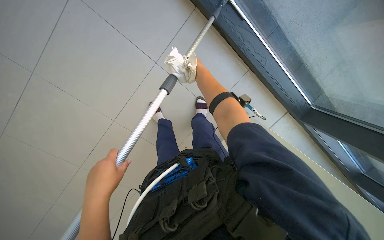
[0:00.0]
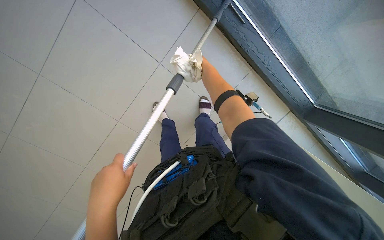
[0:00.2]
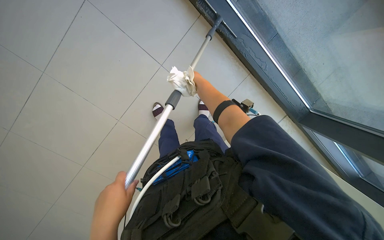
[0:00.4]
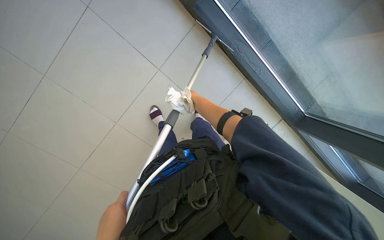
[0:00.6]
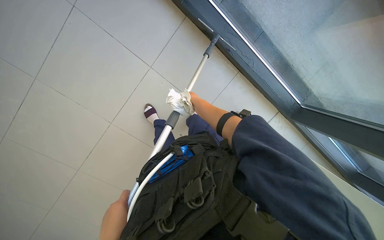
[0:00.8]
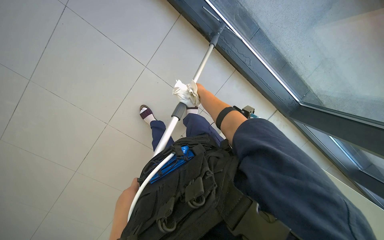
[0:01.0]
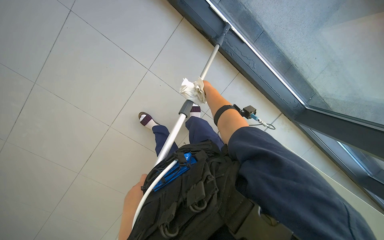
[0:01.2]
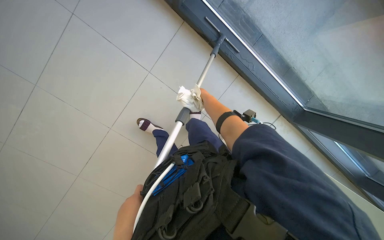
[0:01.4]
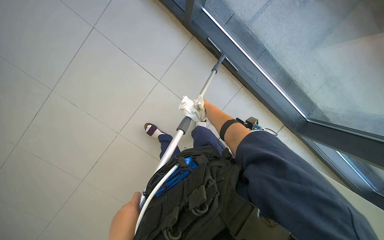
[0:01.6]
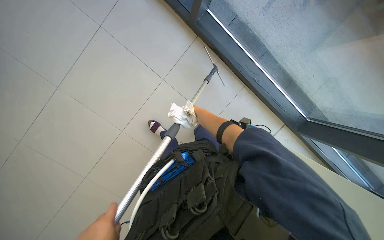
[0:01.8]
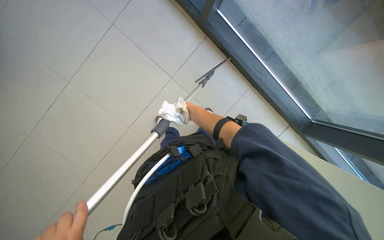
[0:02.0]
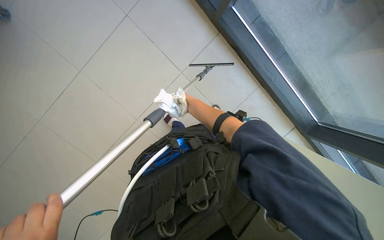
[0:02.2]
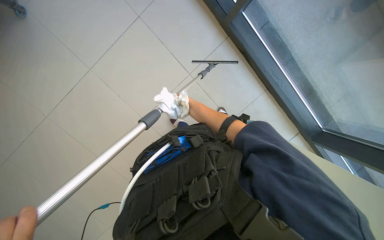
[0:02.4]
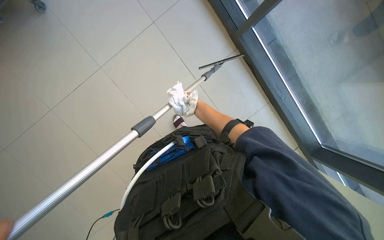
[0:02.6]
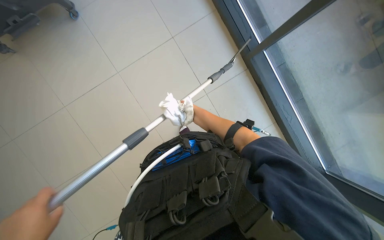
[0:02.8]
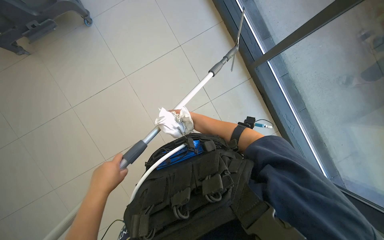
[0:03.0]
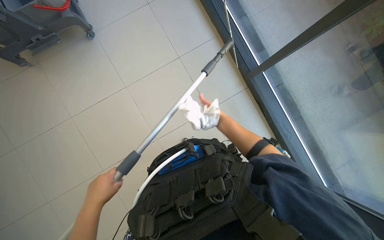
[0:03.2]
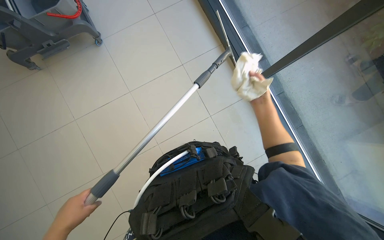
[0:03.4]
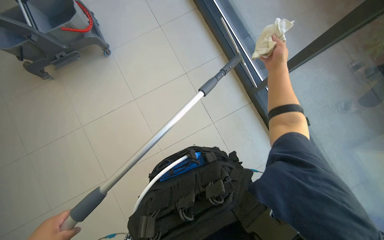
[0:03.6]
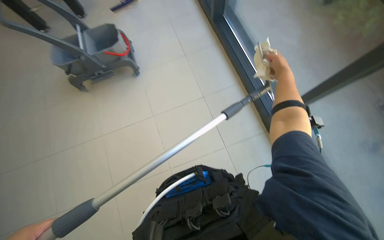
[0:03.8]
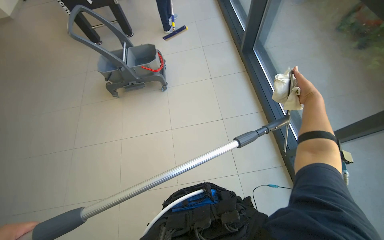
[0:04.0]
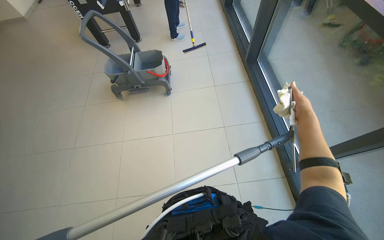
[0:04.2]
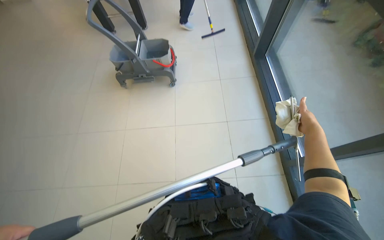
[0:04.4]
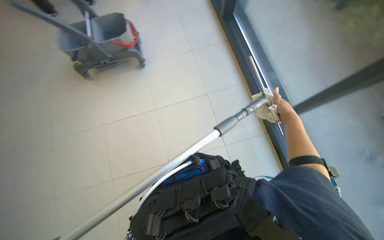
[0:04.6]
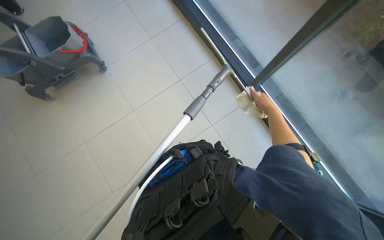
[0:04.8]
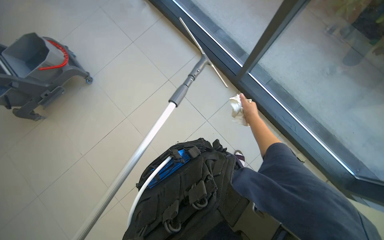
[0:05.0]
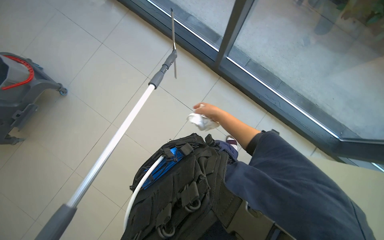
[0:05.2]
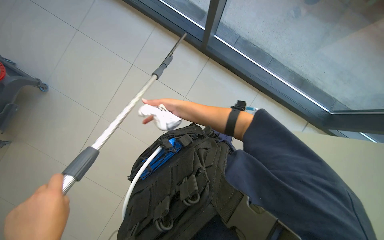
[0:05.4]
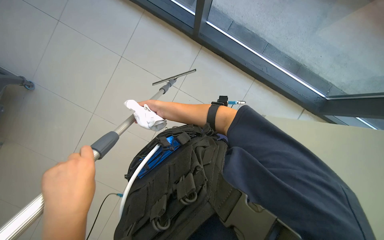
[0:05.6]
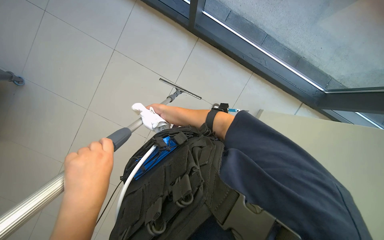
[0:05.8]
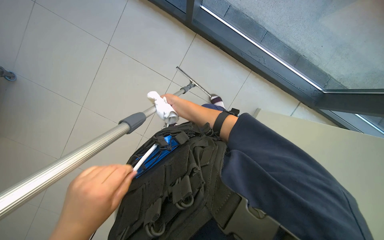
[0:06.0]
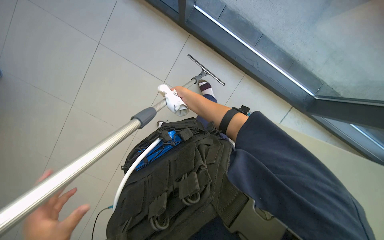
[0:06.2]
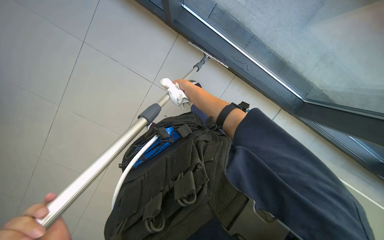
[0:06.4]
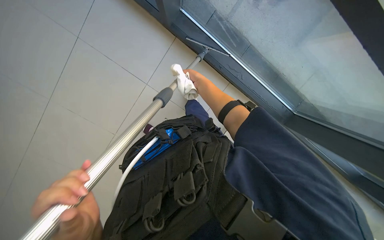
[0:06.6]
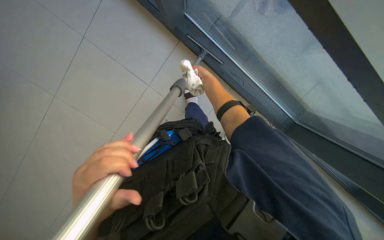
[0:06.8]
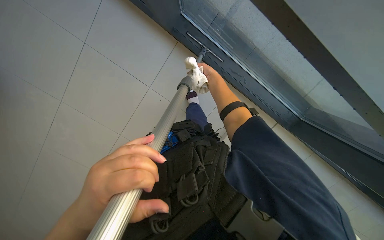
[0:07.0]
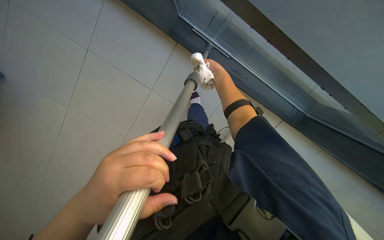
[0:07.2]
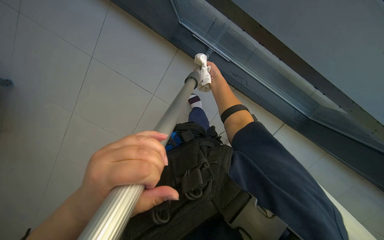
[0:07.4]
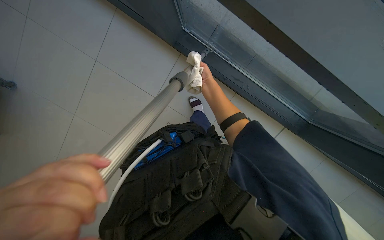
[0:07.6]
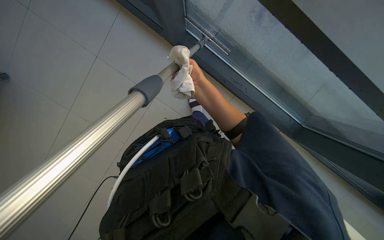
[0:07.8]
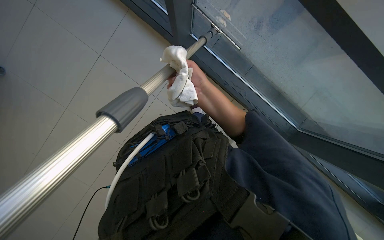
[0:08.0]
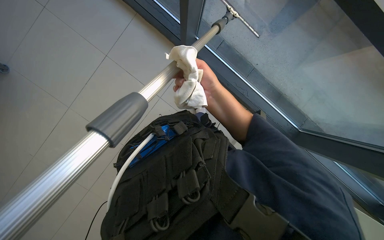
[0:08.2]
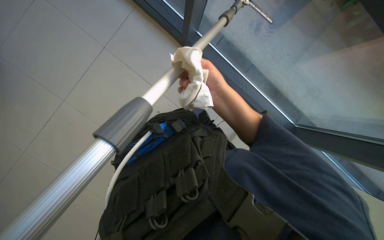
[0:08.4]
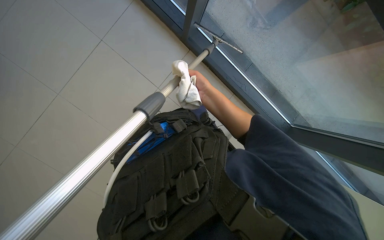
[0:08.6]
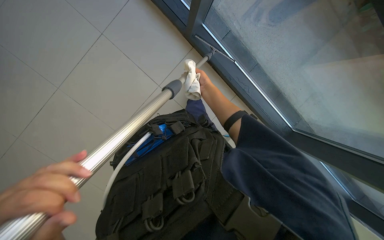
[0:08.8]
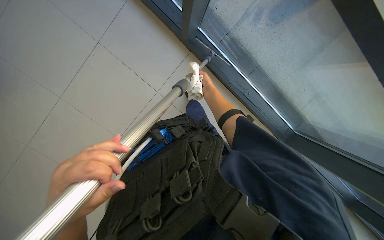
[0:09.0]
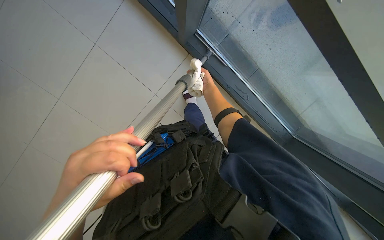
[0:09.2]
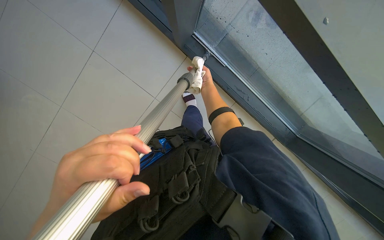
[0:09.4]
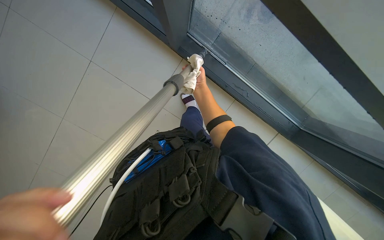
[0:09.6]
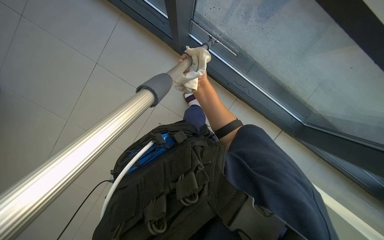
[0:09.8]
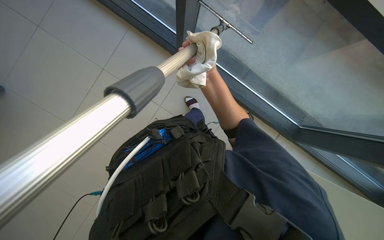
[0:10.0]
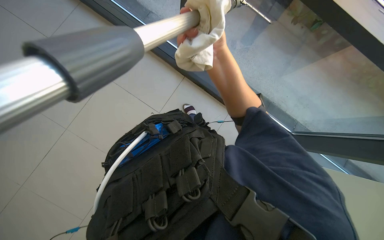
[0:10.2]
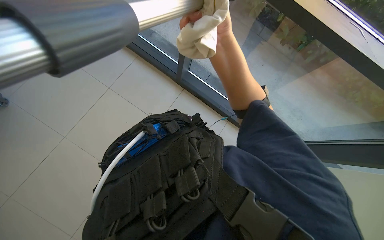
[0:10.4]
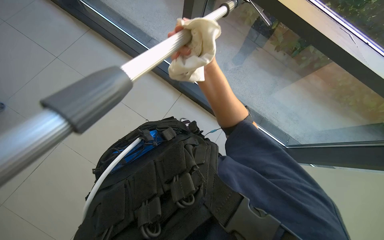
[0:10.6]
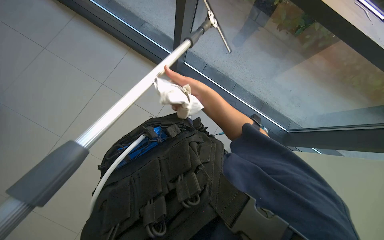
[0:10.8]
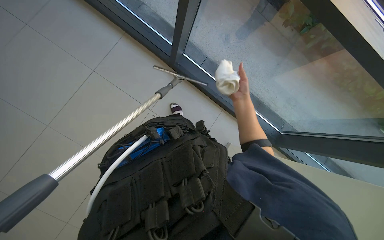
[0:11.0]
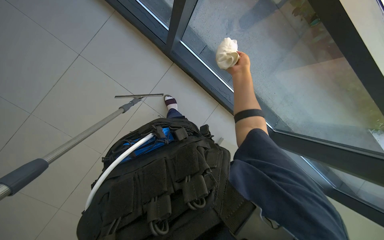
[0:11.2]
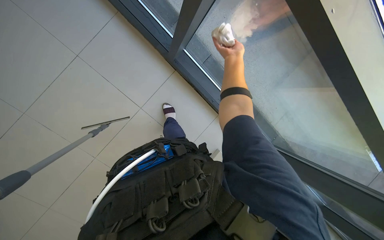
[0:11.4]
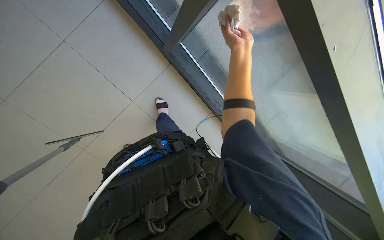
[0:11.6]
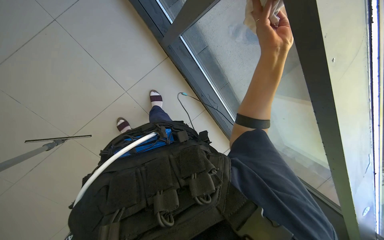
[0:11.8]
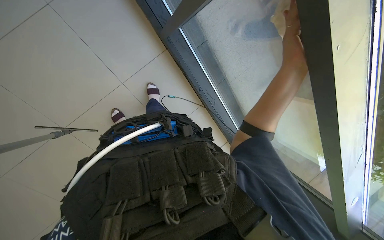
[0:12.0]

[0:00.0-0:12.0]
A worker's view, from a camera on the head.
Job: cleaning windows.
The whole recording: Cleaning glass panels and frames. The worker cleans the glass panels and their frames using a squeegee on a pole and a cloth.
1.6 to 3.0 s: The right hand goes roughly 40 cm to the left, and reaches some 5 cm farther from the camera, then returns.
3.0 to 4.4 s: The wearer looks roughly 30 degrees further to the left. The camera pitches upward, by about 25 degrees.
4.4 to 6.0 s: The wearer's head swings about 60 degrees to the right. The wearer looks approximately 30 degrees further downward.
7.6 to 9.0 s: The right hand shifts some 15 cm farther from the camera.
9.0 to 10.4 s: The right hand moves nearer to the camera, approximately 30 cm.

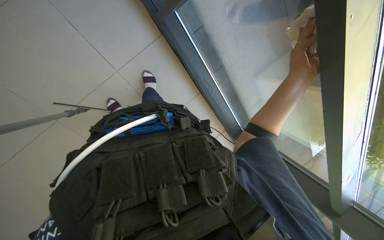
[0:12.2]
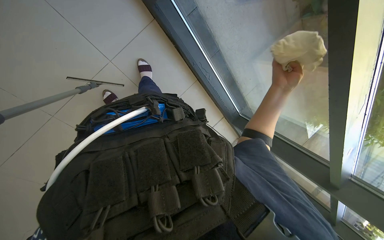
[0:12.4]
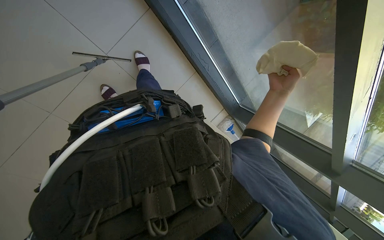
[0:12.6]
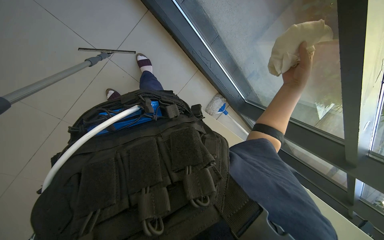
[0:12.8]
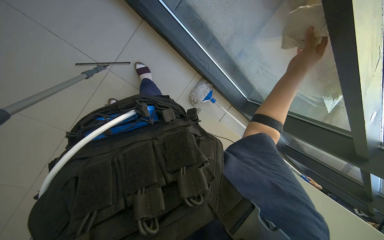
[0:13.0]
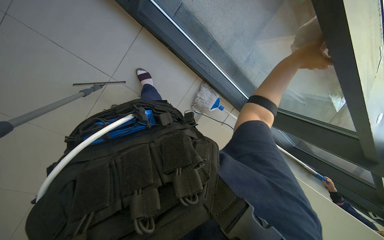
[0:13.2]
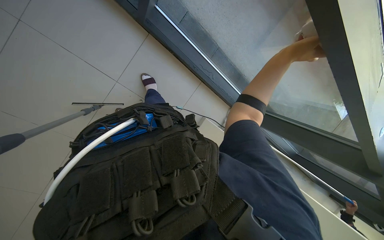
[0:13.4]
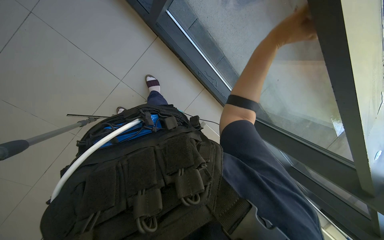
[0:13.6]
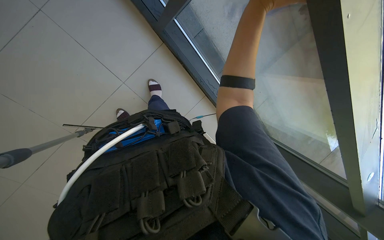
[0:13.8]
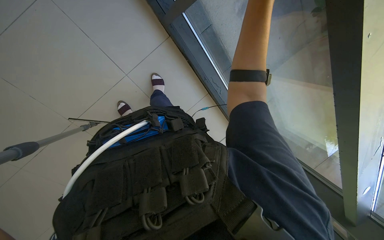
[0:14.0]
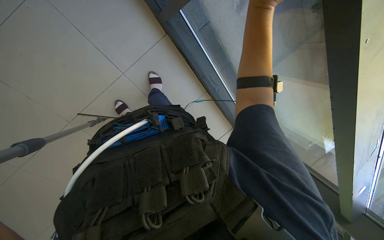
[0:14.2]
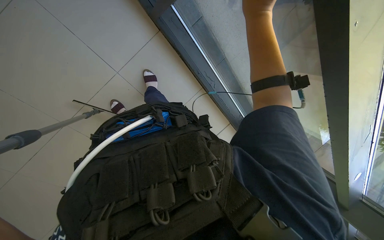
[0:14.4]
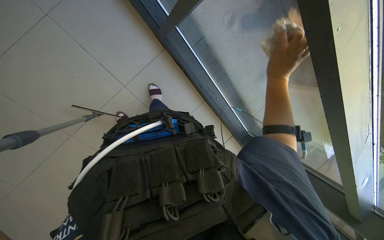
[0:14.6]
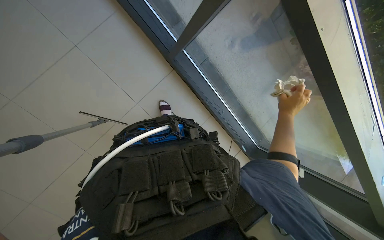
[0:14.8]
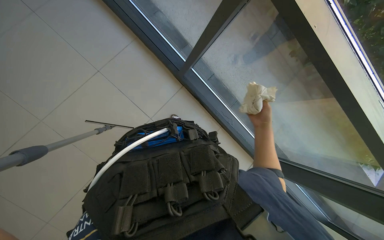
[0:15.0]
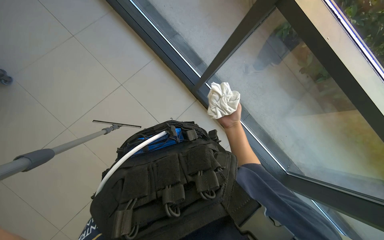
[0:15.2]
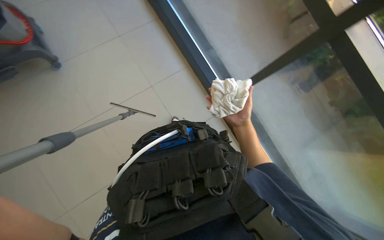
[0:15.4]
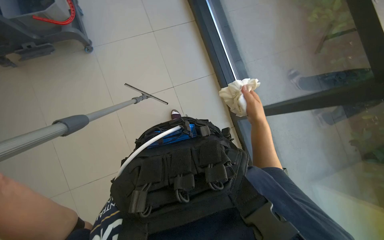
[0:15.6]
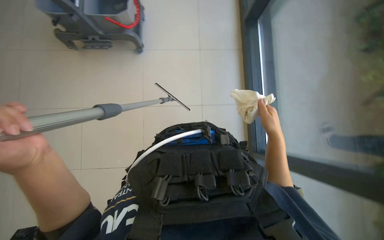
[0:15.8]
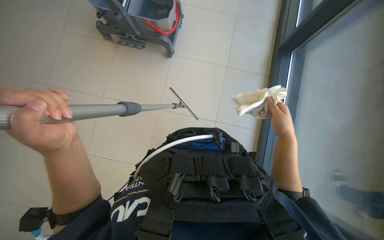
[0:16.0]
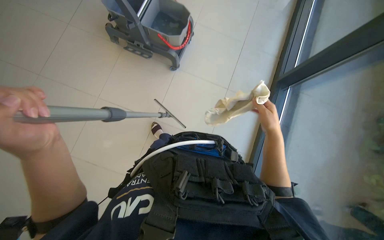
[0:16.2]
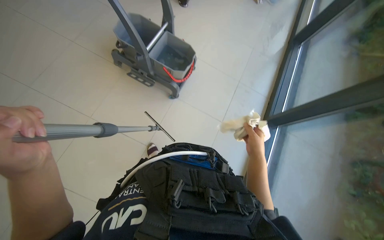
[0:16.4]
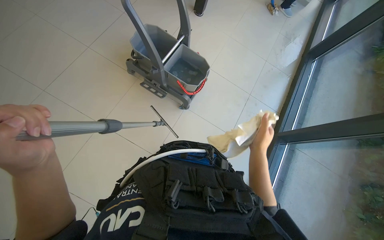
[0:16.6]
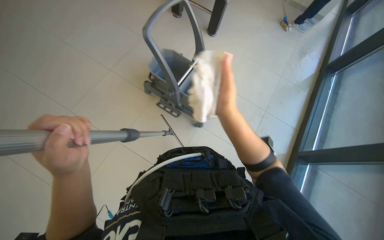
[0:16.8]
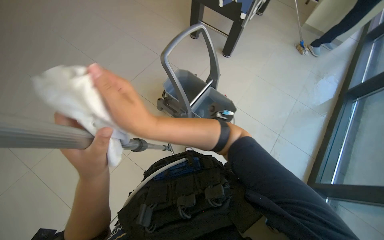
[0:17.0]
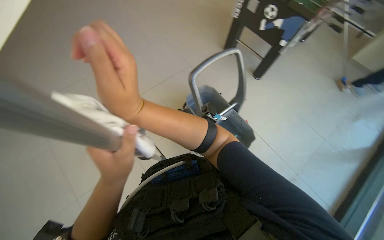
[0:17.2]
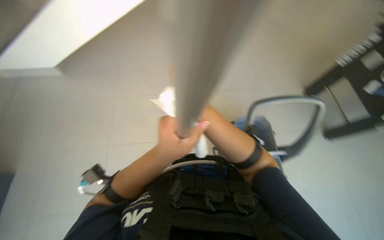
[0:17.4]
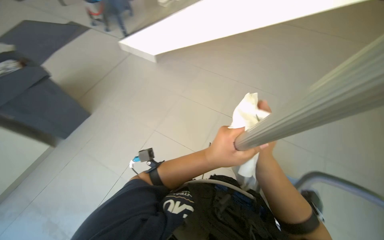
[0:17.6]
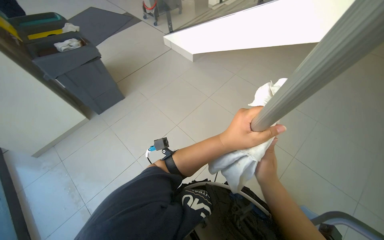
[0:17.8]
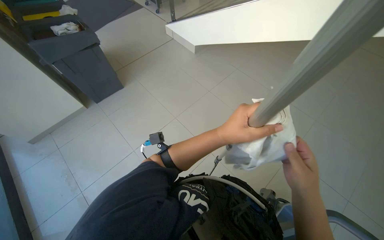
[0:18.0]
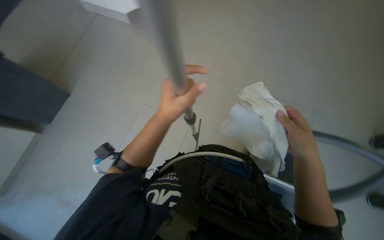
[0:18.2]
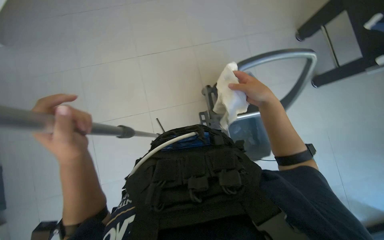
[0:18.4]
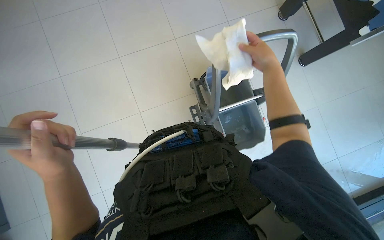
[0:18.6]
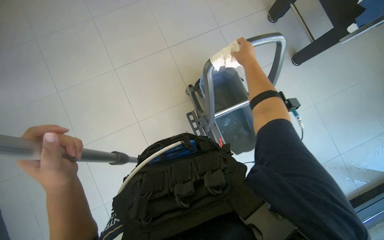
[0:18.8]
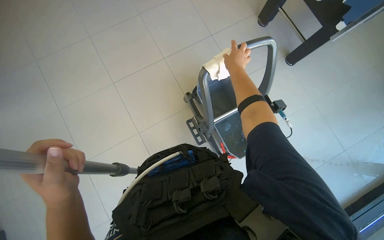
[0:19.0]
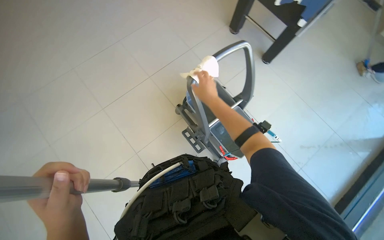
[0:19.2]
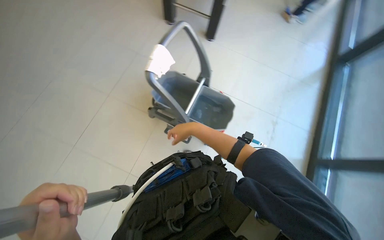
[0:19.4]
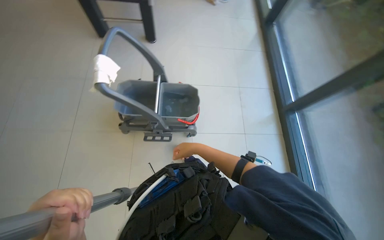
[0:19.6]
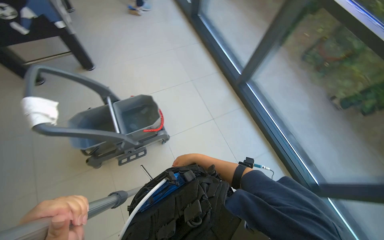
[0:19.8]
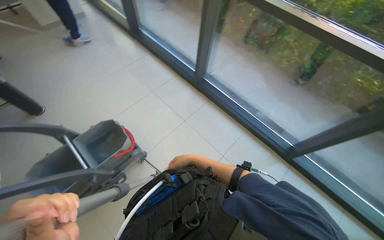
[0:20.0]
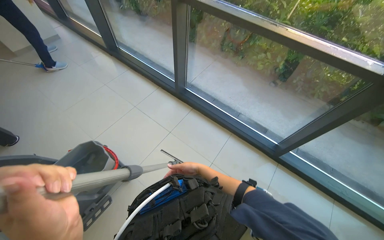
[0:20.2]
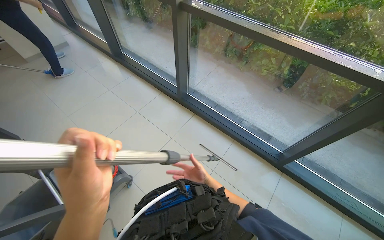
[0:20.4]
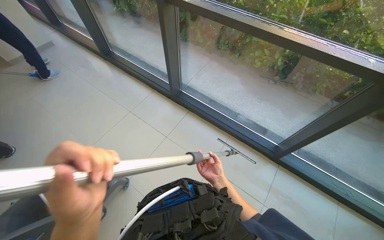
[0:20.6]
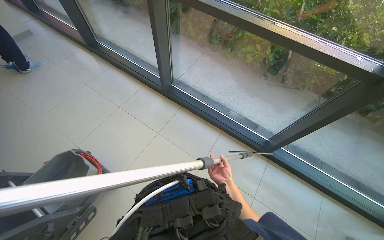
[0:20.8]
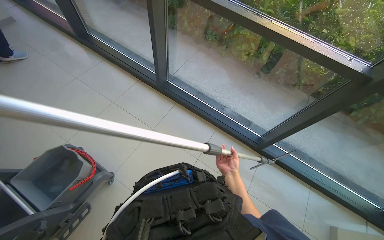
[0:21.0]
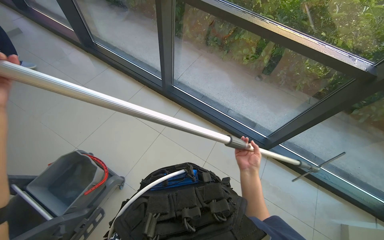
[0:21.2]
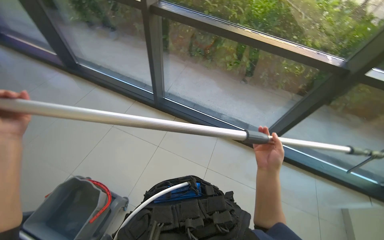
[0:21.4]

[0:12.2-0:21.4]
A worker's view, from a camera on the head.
Job: cleaning windows.
The whole recording: Cleaning glass panels and frames. The worker cleans the glass panels and their frames using a squeegee on a pole and a cloth.
15.2 to 16.8 s: The wearer's head swings approximately 35 degrees to the left. The camera pitches upward, by some 25 degrees.
16.8 to 18.4 s: The head rotates roughly 70 degrees to the left.
18.4 to 19.8 s: The wearer's head swings roughly 100 degrees to the right.
19.8 to 21.4 s: The head rotates roughly 40 degrees to the right.
